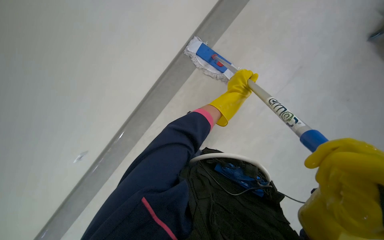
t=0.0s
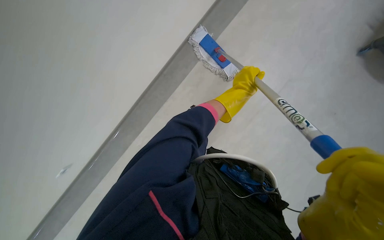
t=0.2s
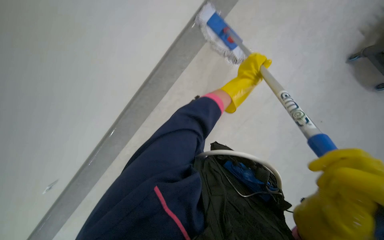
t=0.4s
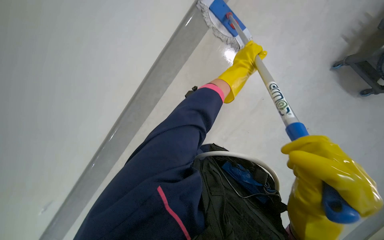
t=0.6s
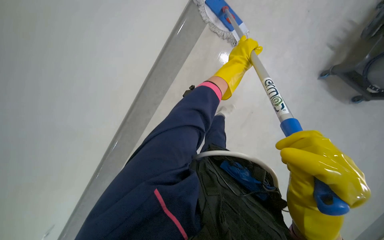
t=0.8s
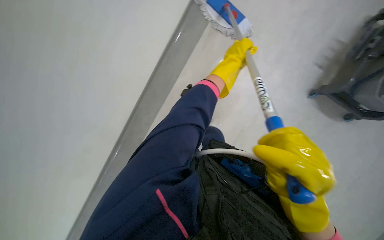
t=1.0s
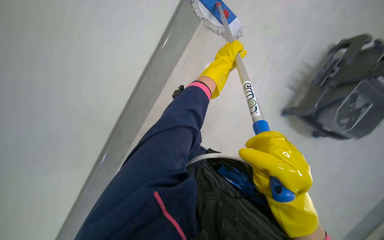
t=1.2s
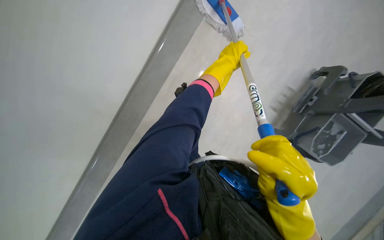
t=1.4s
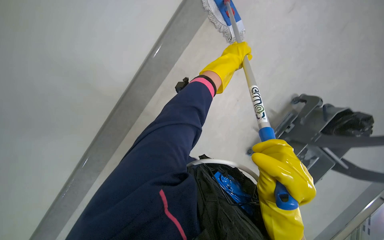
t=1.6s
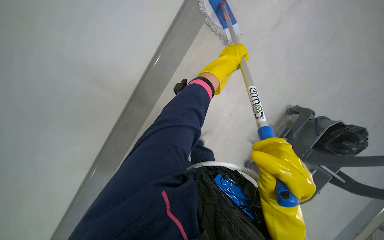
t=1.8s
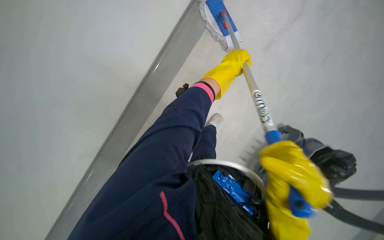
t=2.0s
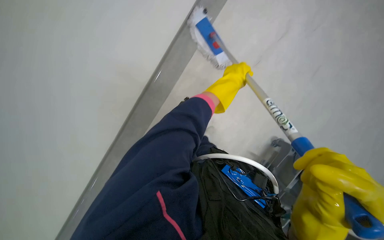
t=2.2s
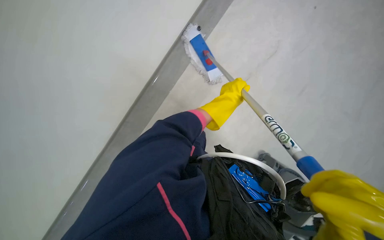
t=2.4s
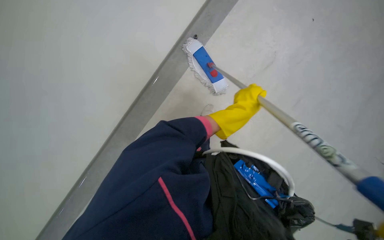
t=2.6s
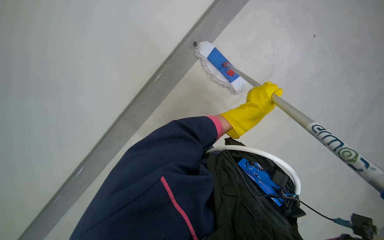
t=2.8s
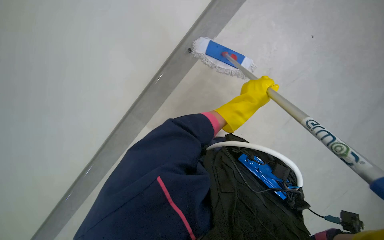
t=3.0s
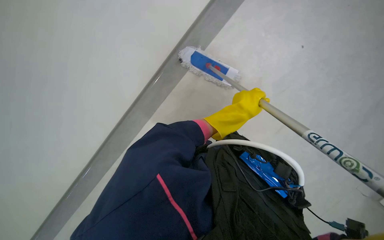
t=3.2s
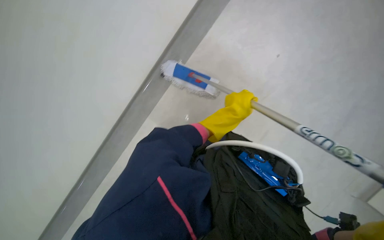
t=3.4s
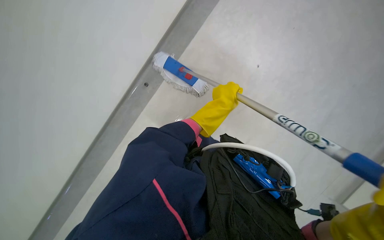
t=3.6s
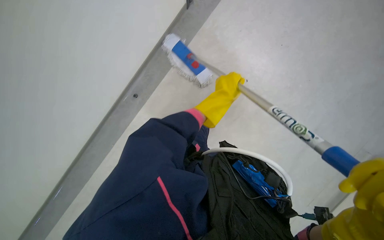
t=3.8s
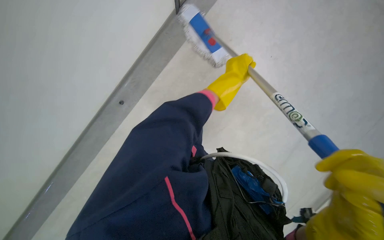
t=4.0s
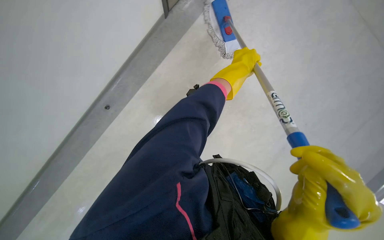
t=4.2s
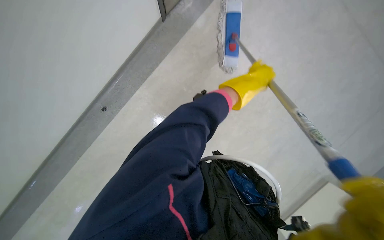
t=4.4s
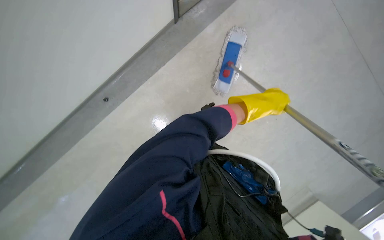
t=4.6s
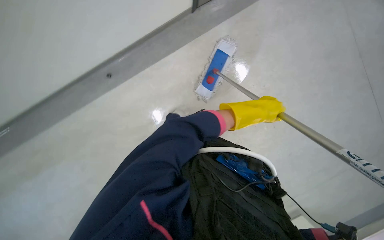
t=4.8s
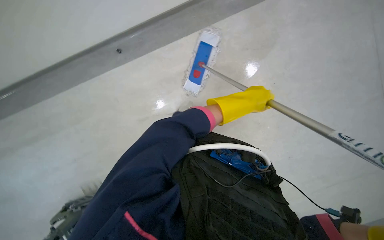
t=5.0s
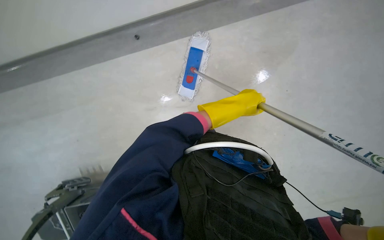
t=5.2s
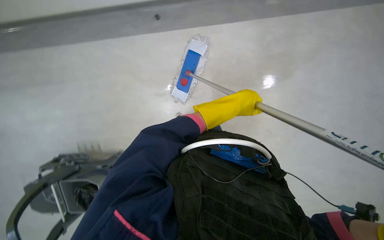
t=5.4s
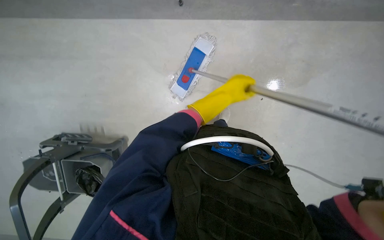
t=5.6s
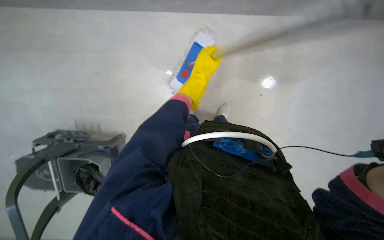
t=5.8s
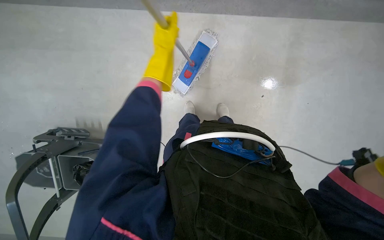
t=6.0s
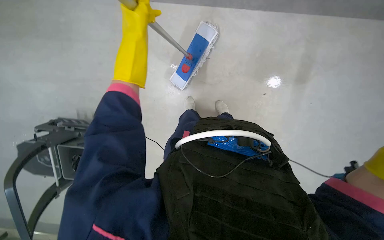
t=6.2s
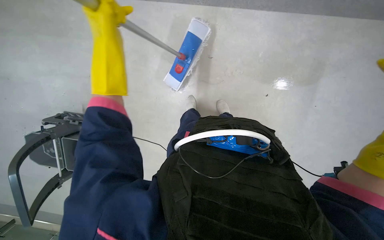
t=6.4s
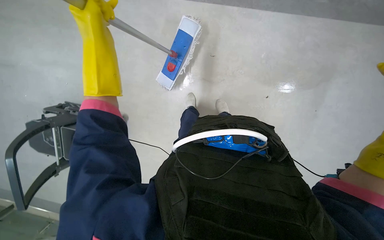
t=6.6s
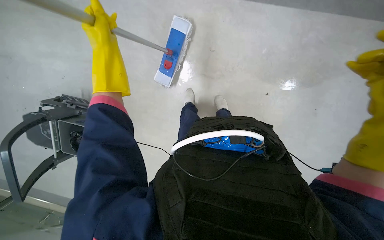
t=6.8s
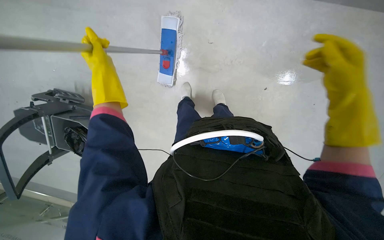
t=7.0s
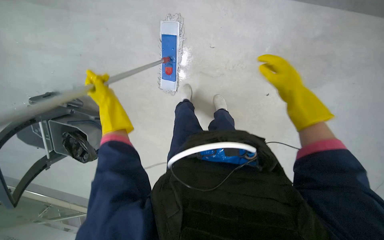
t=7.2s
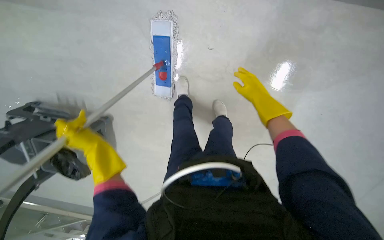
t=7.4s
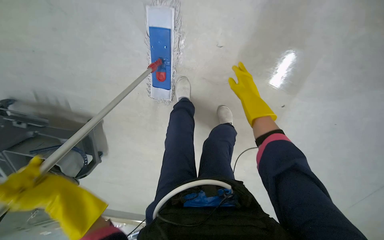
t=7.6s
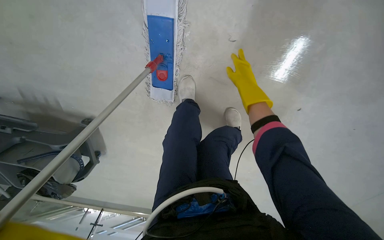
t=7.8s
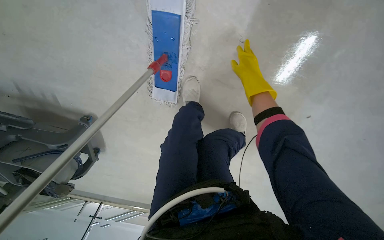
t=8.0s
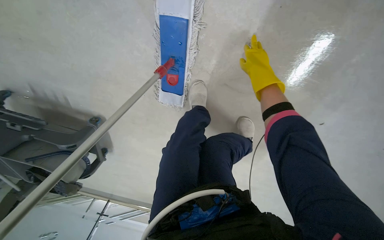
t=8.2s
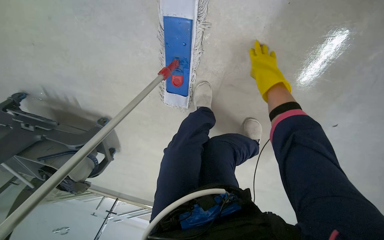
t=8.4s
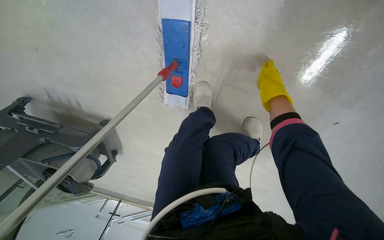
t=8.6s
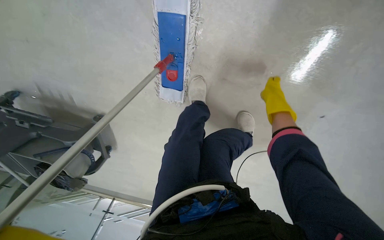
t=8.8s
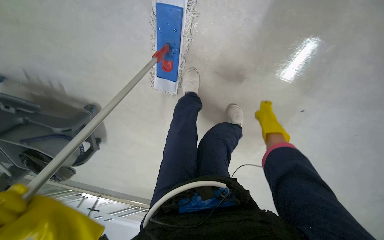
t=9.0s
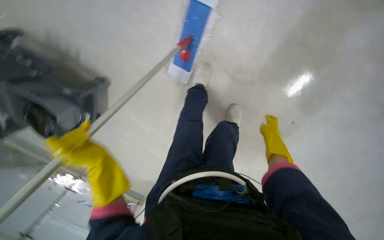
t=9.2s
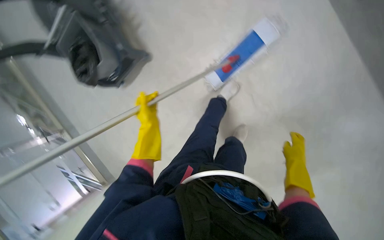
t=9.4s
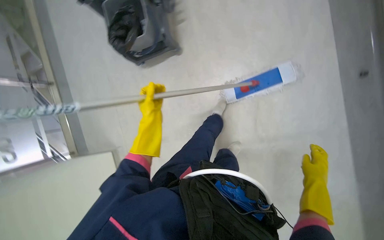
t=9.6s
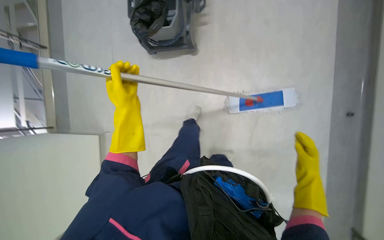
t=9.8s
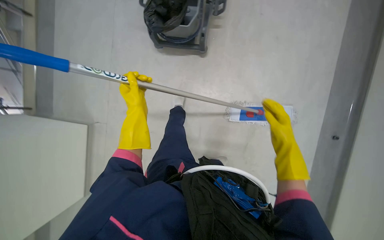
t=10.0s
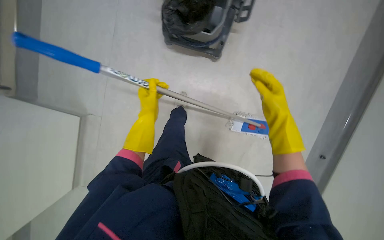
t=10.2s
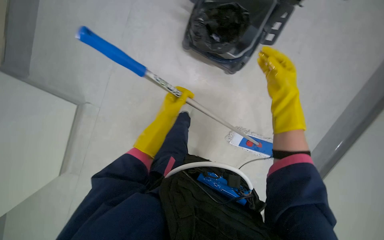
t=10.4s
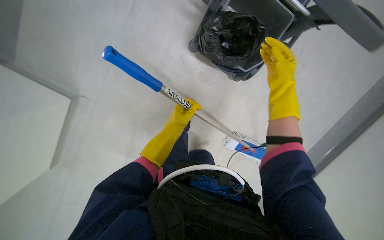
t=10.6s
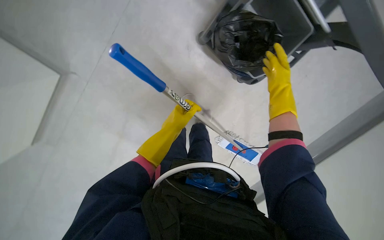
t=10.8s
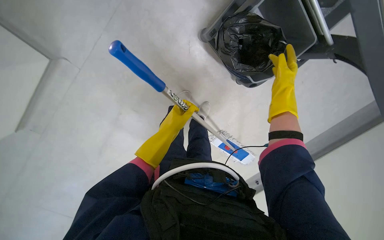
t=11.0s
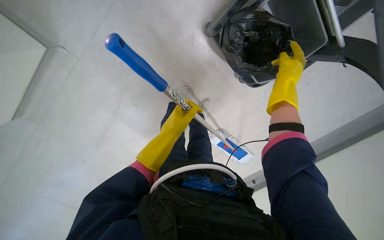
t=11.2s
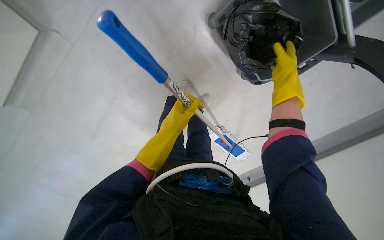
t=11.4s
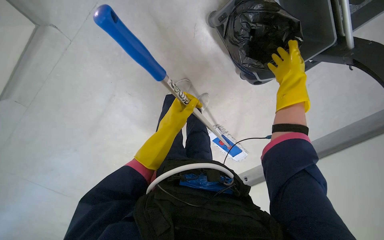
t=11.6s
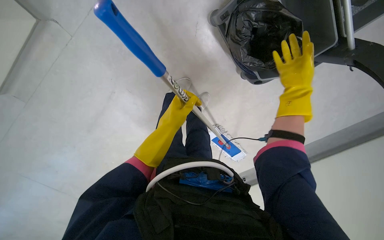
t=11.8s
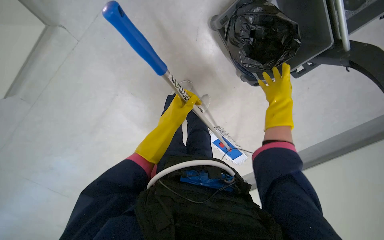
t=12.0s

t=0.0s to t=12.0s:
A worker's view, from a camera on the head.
Job: mopping floor.
The whole recording: Mopping floor with flat mop. The worker mops the floor using a flat mop and a cleaning cart.
t=0.0s to t=1.6s: The view pans to the right by about 20 degrees. The scene rotates clockwise by roughly 30 degrees.
t=1.6s to t=3.0s: The left hand moves to the right, some 10 cm.
t=3.0s to t=4.4s: The camera is aimed approximately 15 degrees further to the right. Everything in view rotates about 25 degrees clockwise.
t=4.4s to t=6.0s: The left hand moves to the left and up the picture, about 25 cm.
t=6.0s to t=7.6s: The left hand heads down the picture and to the left, covering approximately 30 cm.
t=7.6s to t=9.0s: The right hand is displaced farther from the camera and to the right by approximately 25 cm.
t=9.0s to t=10.4s: The camera travels approximately 80 cm. The view pans to the right by about 25 degrees. The view tilts about 15 degrees upward. Everything in view rotates roughly 80 degrees clockwise.
t=10.4s to t=12.0s: The view tips downward by roughly 15 degrees.

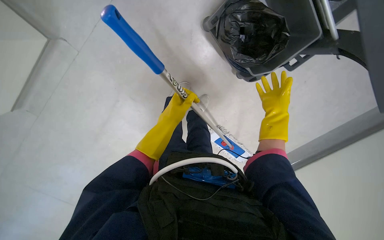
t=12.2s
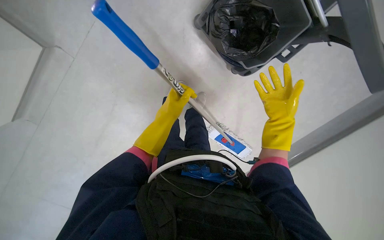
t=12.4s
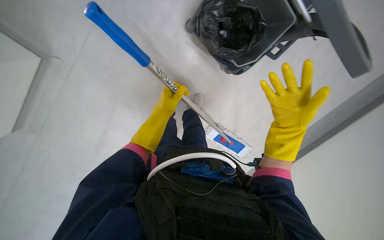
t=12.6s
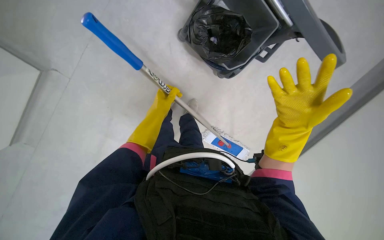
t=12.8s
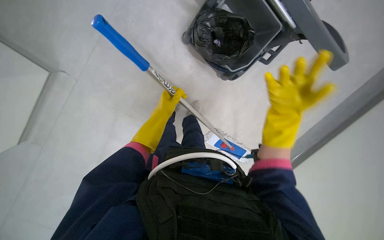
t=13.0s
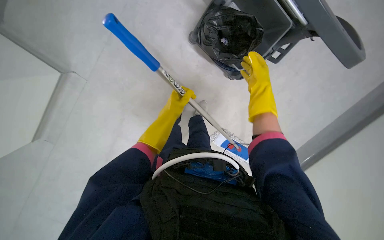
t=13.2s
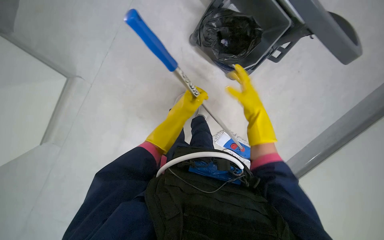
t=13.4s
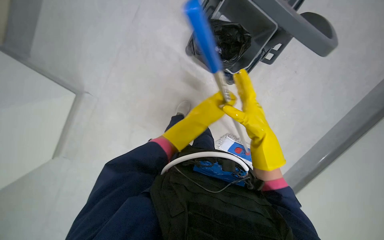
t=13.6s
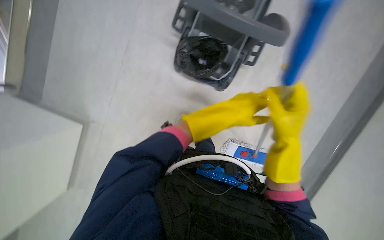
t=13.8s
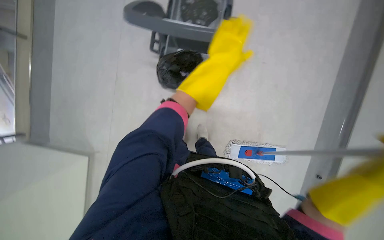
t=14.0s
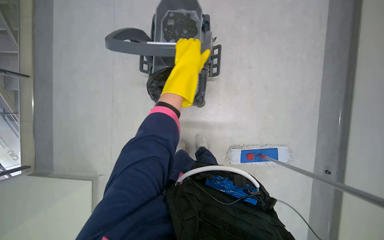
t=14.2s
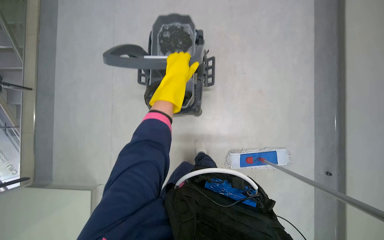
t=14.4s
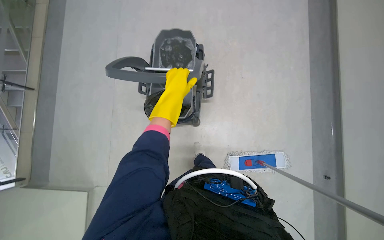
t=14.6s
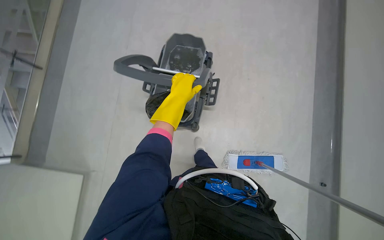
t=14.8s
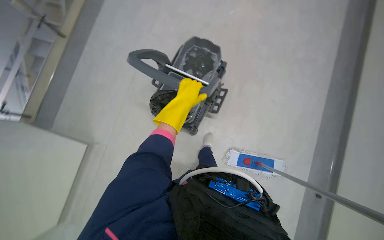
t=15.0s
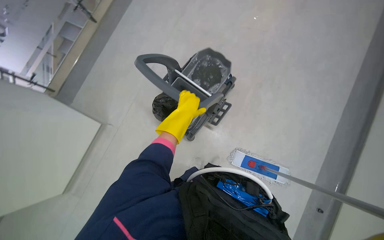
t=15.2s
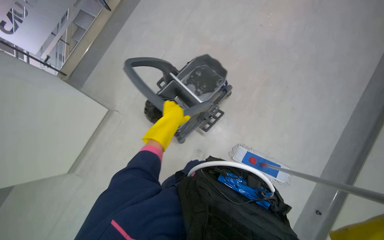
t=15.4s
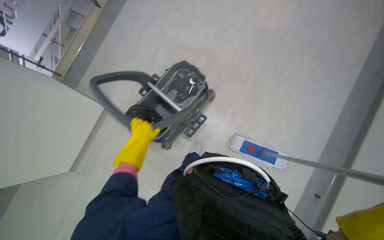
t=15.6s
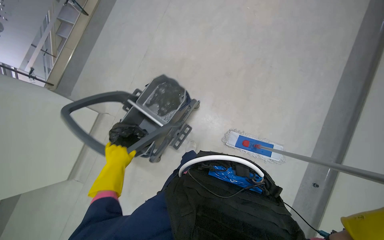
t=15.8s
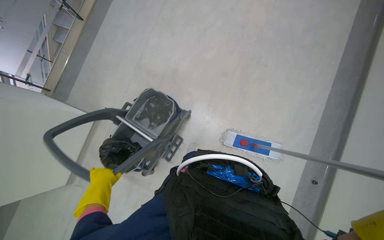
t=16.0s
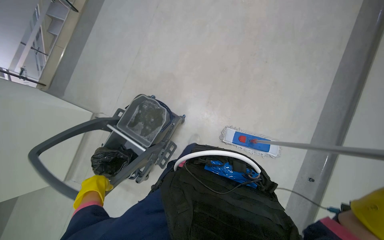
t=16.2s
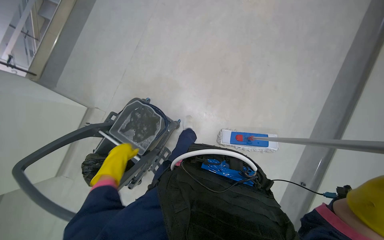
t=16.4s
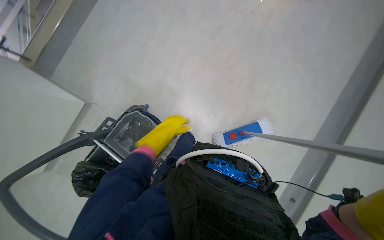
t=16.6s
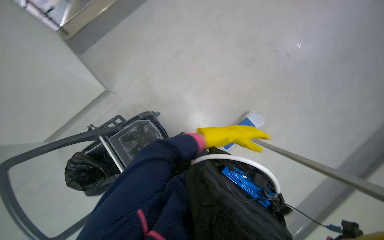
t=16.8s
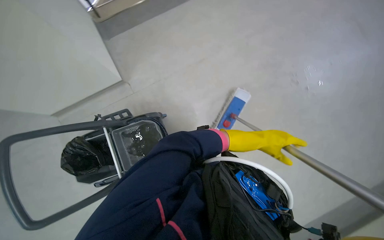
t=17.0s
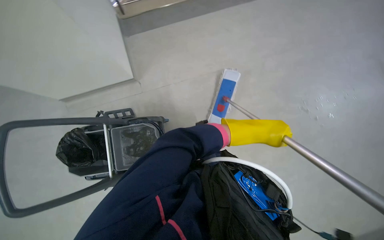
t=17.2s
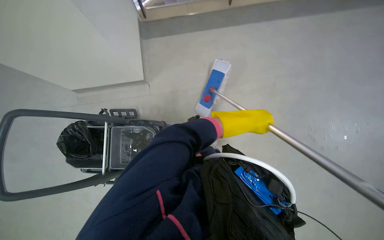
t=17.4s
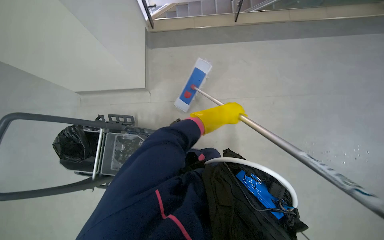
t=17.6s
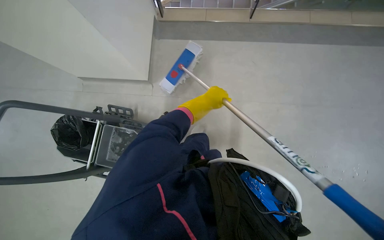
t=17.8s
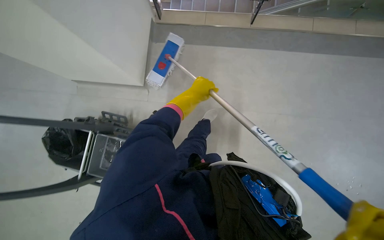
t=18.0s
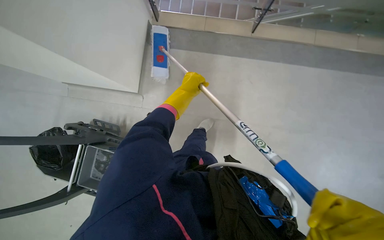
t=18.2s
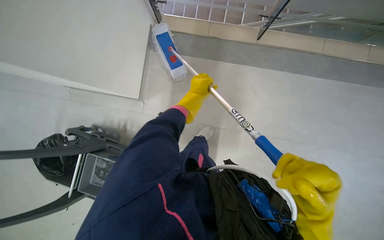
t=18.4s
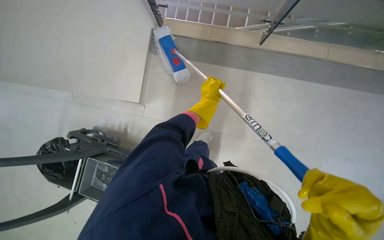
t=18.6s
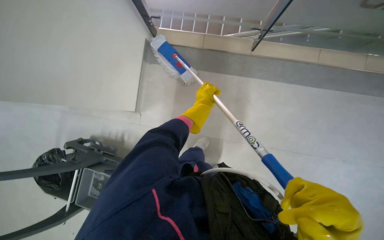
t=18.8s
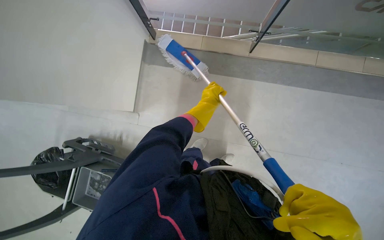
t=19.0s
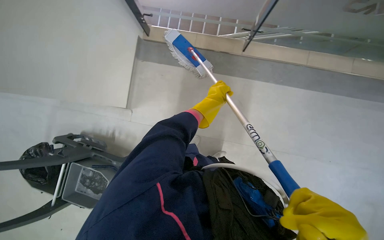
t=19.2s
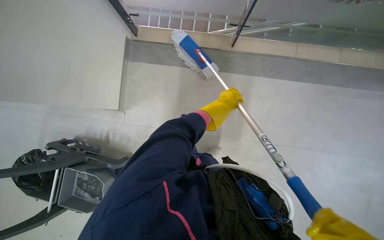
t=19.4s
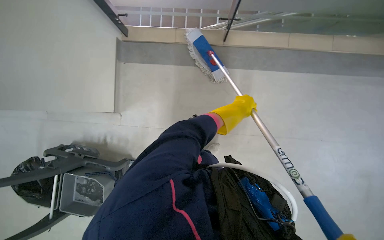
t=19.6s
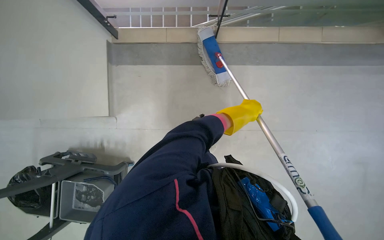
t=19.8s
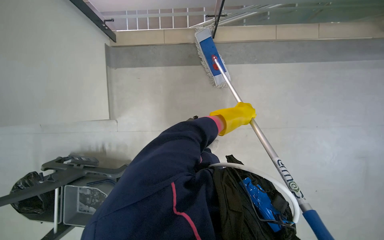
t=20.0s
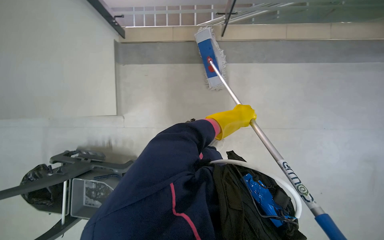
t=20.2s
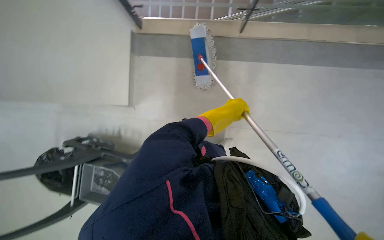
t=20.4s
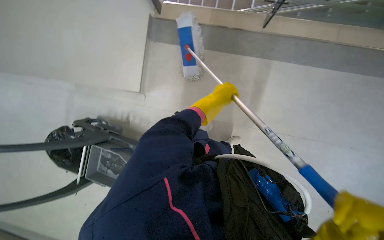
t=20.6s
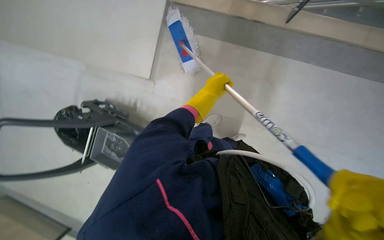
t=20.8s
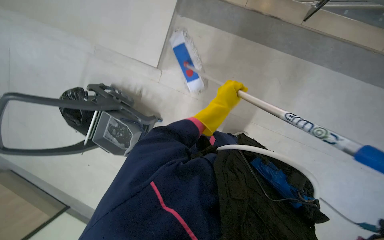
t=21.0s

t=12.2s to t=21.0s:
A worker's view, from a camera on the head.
Job: mopping floor.
The whole recording: Mopping floor with flat mop. The worker mops the floor using a flat mop and a cleaning cart.
t=12.2s to t=13.6s: The right hand shifts roughly 25 cm down the picture and nearer to the camera. Meanwhile the left hand goes some 25 cm nearer to the camera and to the right.
t=13.6s to t=15.2s: The head travels about 40 cm.
t=15.2s to t=16.6s: The head travels roughly 1 m. The wearer looks approximately 25 degrees further downward.
t=16.6s to t=18.0s: The head rotates approximately 35 degrees to the left. The left hand travels up the picture by approximately 25 cm, and travels to the right and back again, some 40 cm each way.
t=18.0s to t=19.6s: The left hand heads to the right, covering approximately 20 cm.
t=19.6s to t=21.0s: The wearer's head swings some 20 degrees to the left. The left hand goes some 15 cm to the left.
